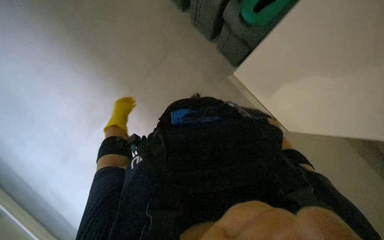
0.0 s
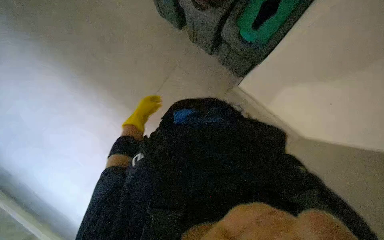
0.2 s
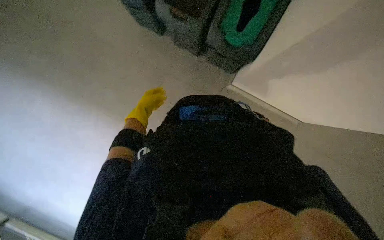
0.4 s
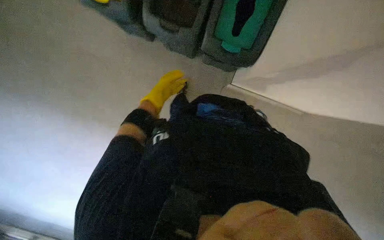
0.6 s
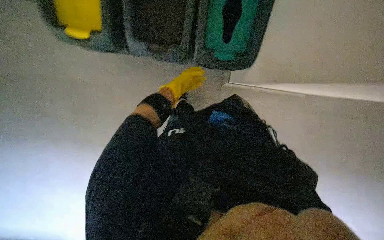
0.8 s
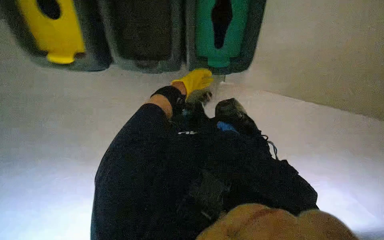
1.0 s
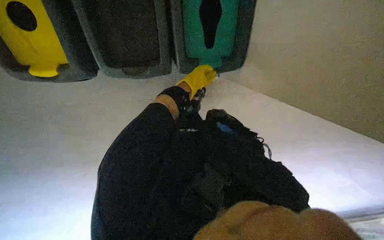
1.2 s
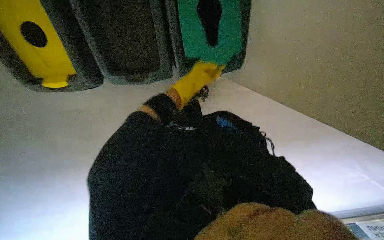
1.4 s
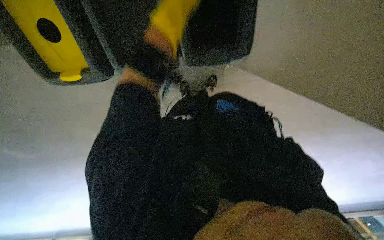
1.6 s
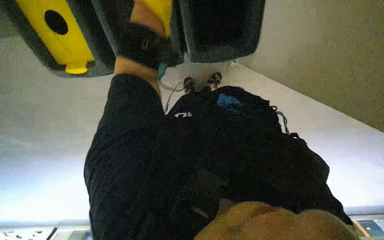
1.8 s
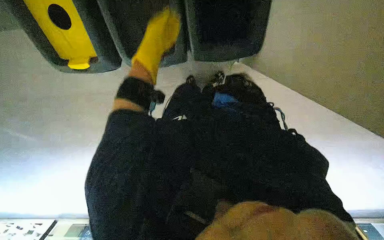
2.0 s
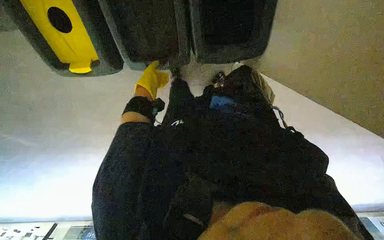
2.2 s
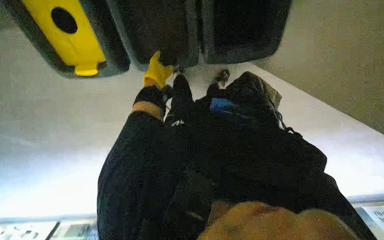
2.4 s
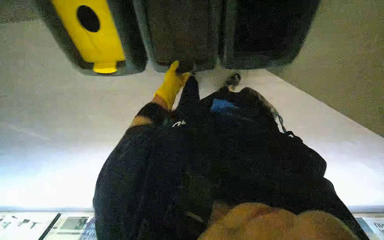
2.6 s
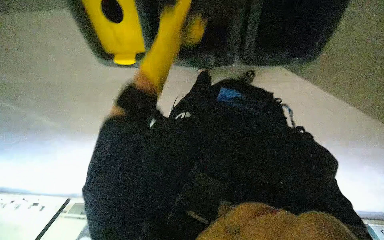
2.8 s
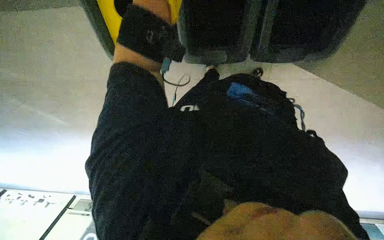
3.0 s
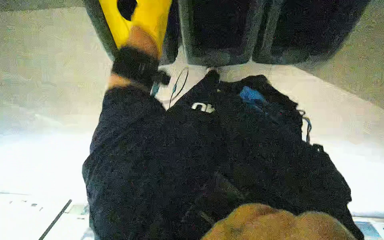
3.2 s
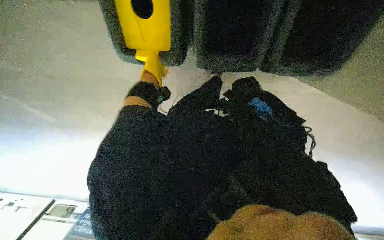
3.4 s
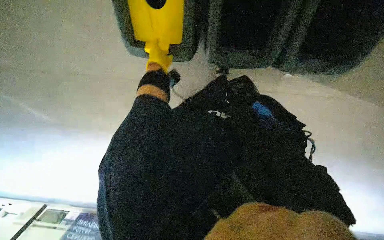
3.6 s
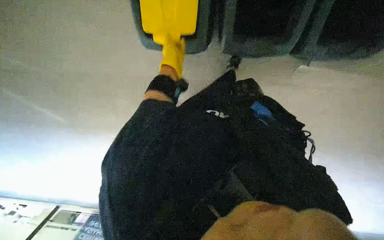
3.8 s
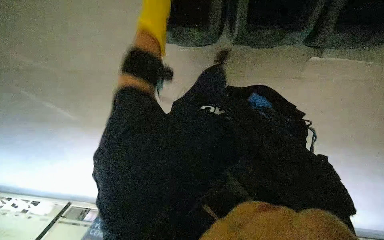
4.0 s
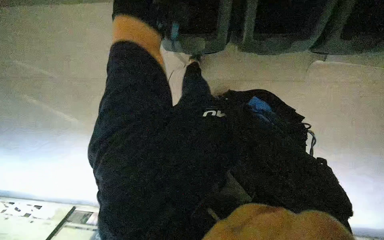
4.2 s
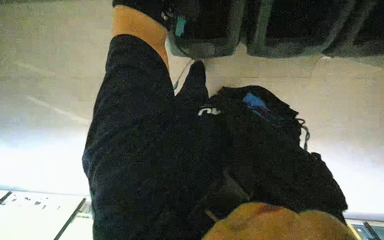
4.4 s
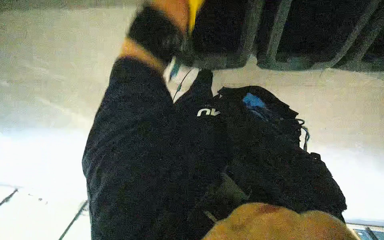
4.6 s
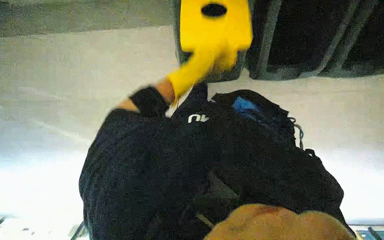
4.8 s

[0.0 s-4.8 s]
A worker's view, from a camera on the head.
Job: managing trash.
The whole recording: Emptying trash and recycling bins. The worker empties contents from multiple trash and recycling bins into a large trash bag.
0.0 to 1.6 s: The camera travels some 40 cm. The view tilts roughly 15 degrees downward. Everything in view rotates about 30 degrees counterclockwise.

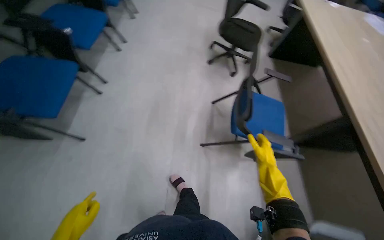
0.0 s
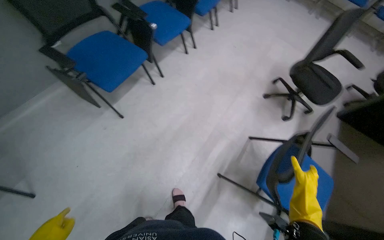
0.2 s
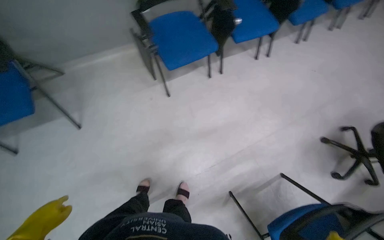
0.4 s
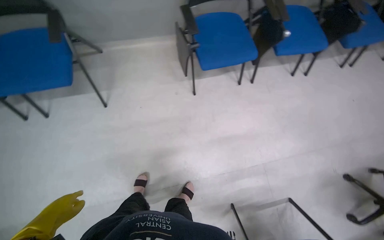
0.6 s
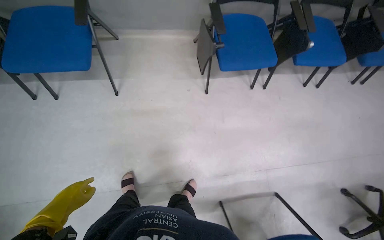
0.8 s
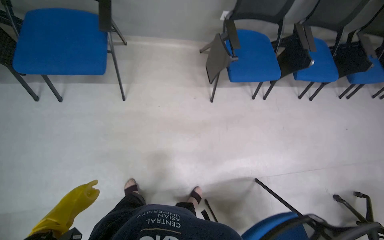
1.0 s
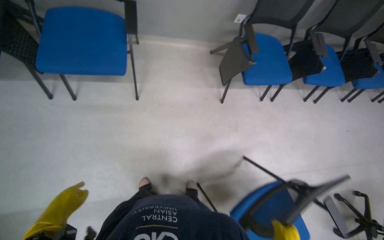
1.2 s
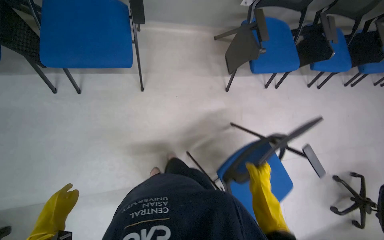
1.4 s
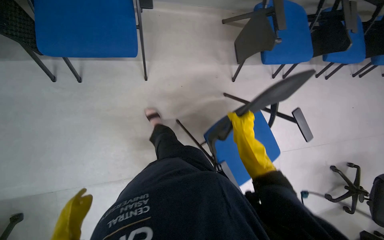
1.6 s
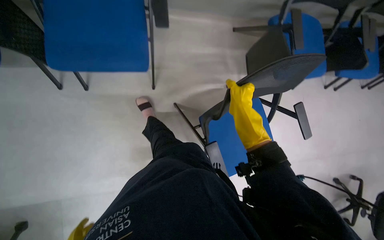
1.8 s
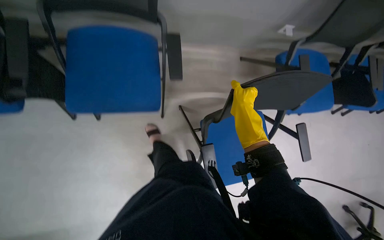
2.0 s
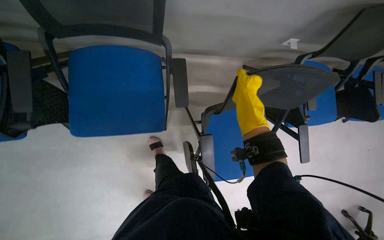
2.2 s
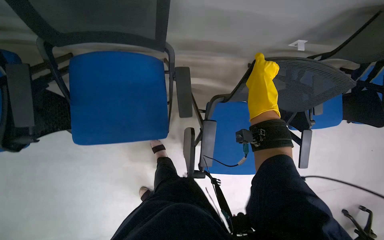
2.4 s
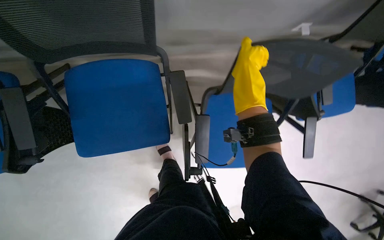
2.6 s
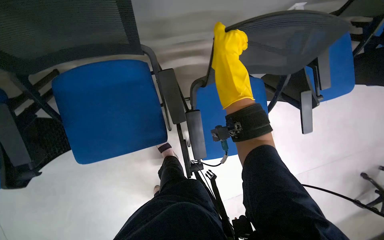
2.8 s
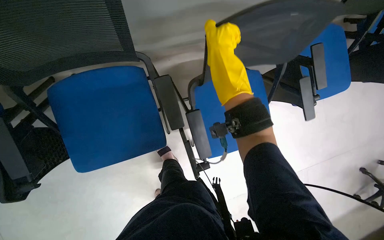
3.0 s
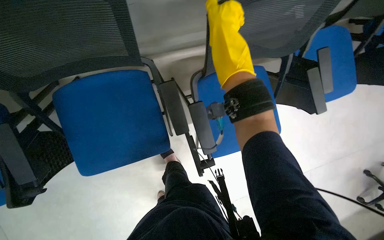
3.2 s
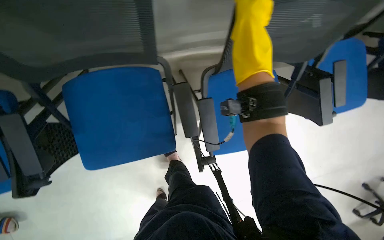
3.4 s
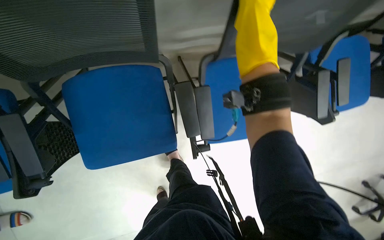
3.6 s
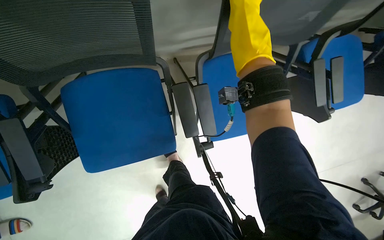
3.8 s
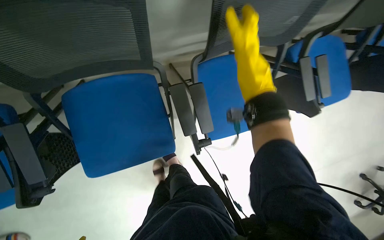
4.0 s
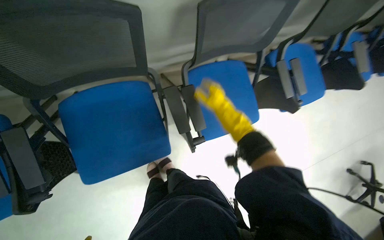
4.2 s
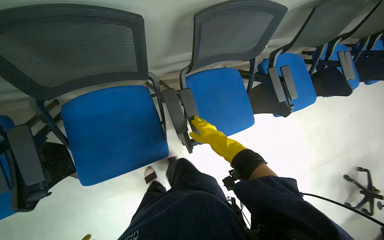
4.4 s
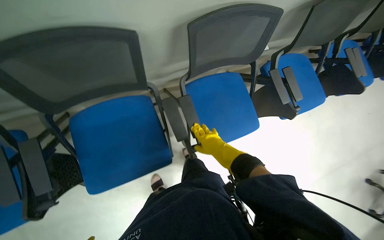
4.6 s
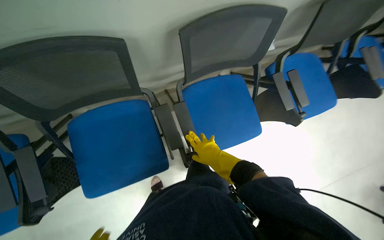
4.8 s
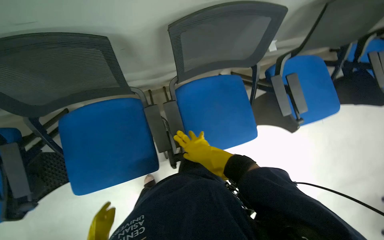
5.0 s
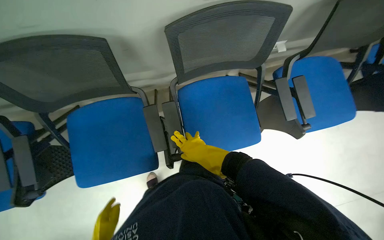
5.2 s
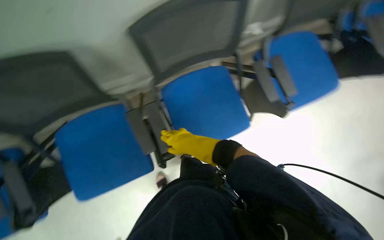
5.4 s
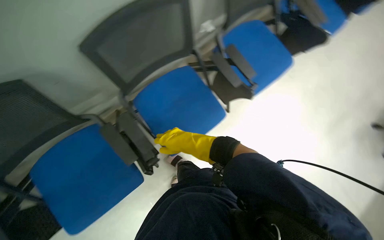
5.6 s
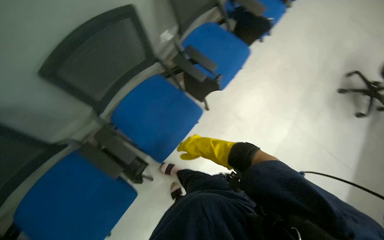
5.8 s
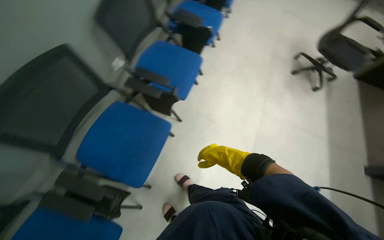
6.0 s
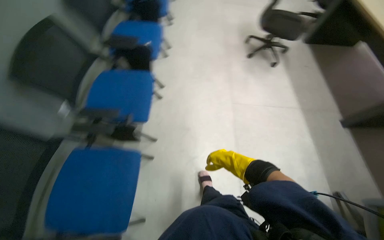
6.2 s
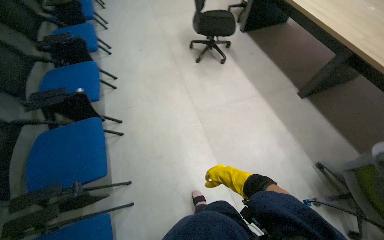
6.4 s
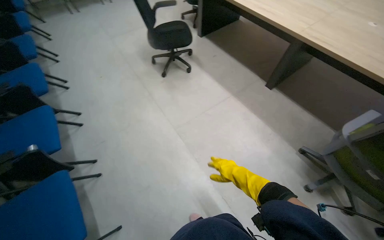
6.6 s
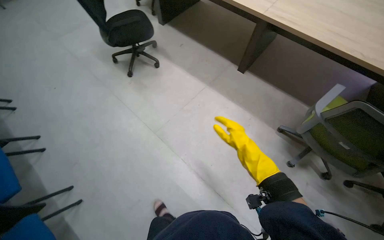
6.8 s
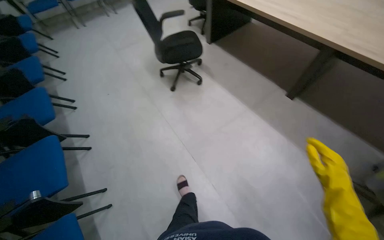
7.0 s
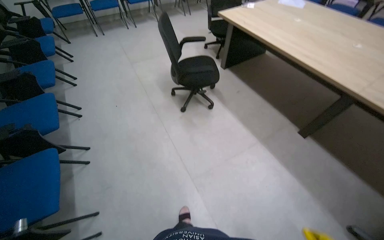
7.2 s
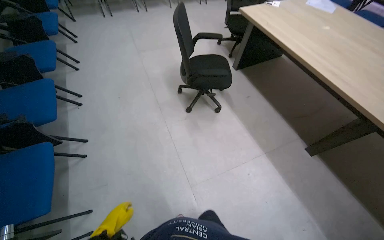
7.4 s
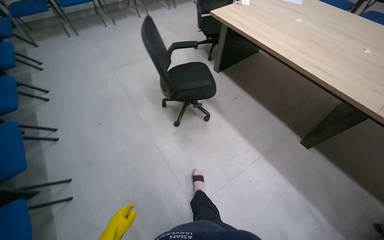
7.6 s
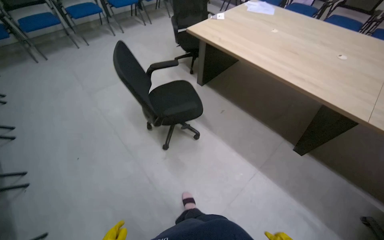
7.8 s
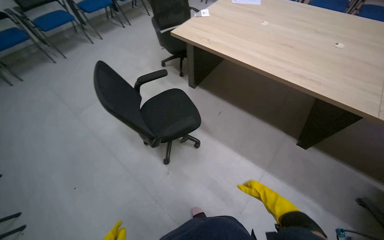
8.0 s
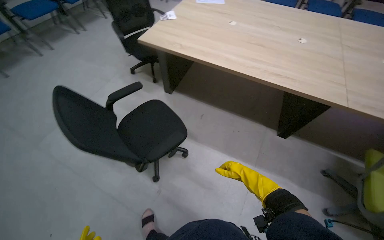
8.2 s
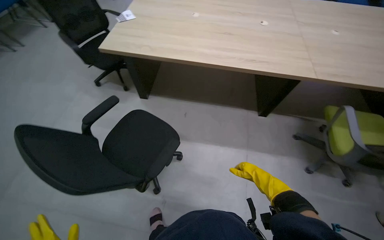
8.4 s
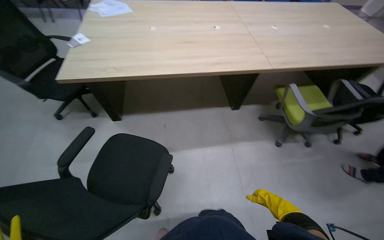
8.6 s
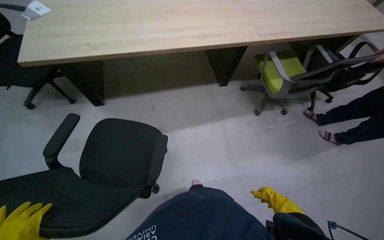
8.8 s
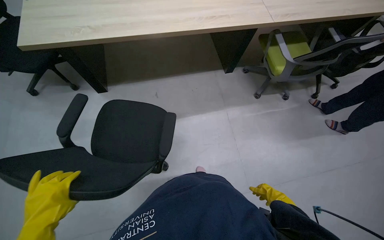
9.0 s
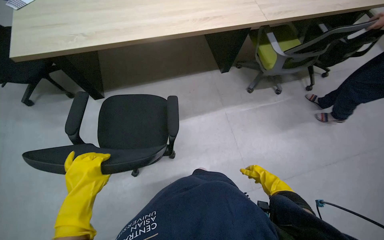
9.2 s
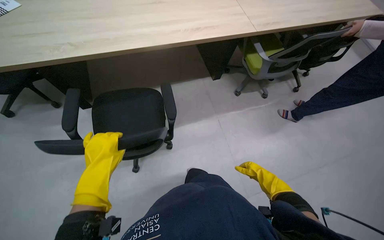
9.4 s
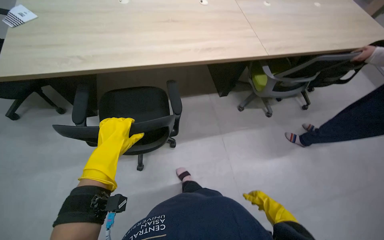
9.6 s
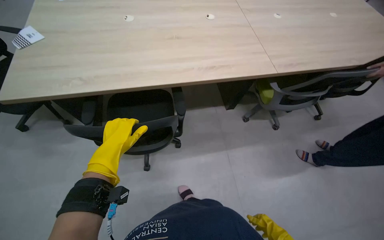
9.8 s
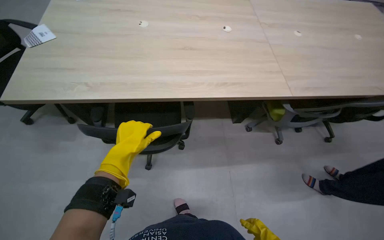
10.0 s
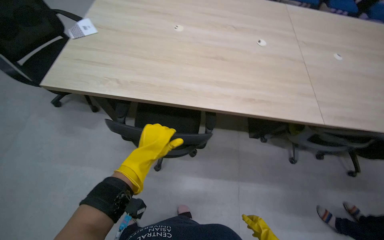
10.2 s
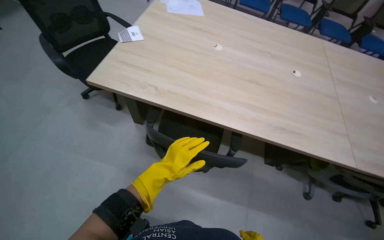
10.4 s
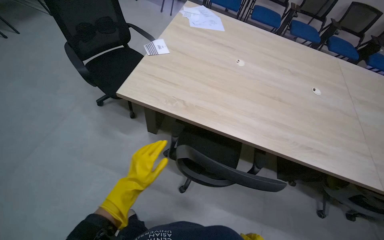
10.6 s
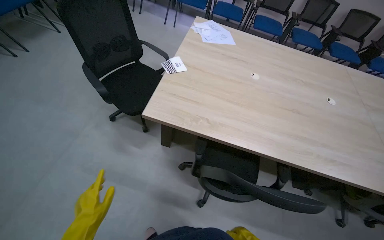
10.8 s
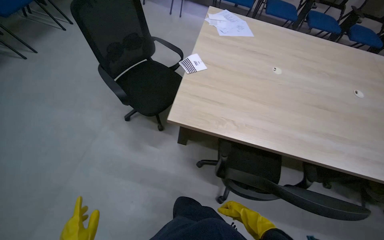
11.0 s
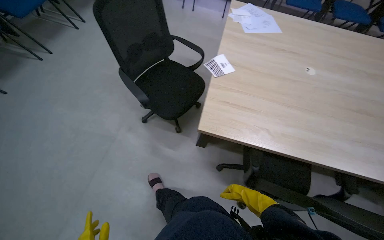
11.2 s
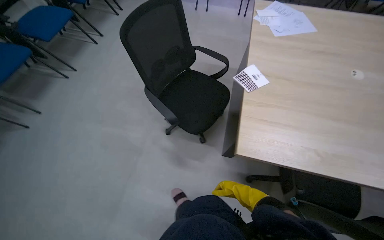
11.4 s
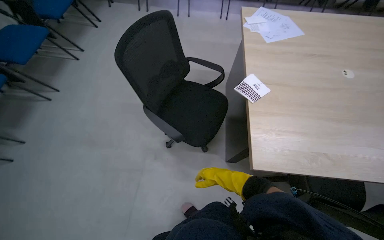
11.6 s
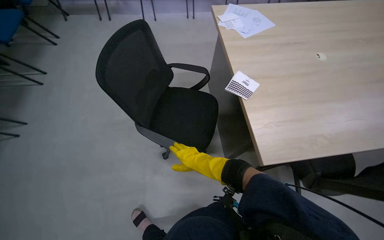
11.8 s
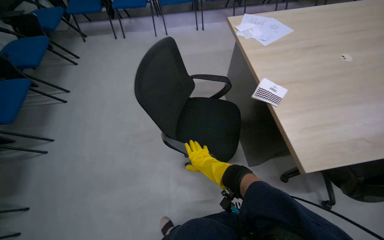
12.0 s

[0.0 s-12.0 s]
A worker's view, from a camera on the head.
Job: organizing items.
The whole recording: Arranging chairs in meeting room. The worker moves and arranges chairs around the meeting room table.
0.0 to 1.6 s: The camera travels about 60 cm. The head turns to the left by about 80 degrees. The wearer looks approximately 15 degrees further downward.
1.6 to 3.0 s: The camera travels about 60 cm.
3.0 to 4.4 s: The right hand heads down the picture and farther from the camera, covering about 25 cm.
4.4 to 6.0 s: The head travels roughly 50 cm. Everything in view rotates approximately 50 degrees counterclockwise.
6.0 to 7.6 s: The camera travels some 1 m. The wearer's head swings approximately 55 degrees to the right.
7.6 to 9.0 s: The camera is carried roughly 80 cm. The head rotates some 70 degrees to the right. The view tips downward by roughly 15 degrees.
9.0 to 10.4 s: The head rotates approximately 30 degrees to the left. The wearer looks approximately 15 degrees further upward.
10.4 to 12.0 s: The head travels about 1 m. The scene rotates counterclockwise by about 25 degrees.

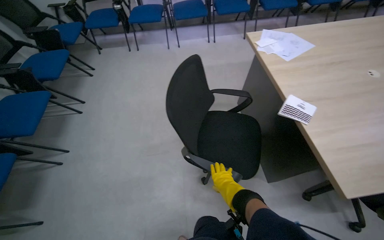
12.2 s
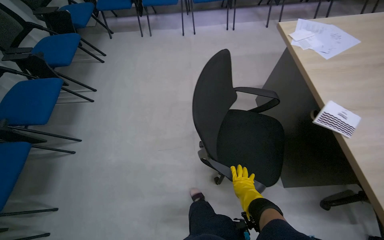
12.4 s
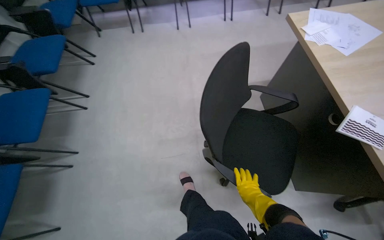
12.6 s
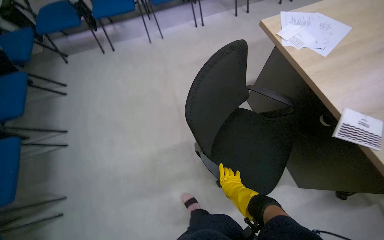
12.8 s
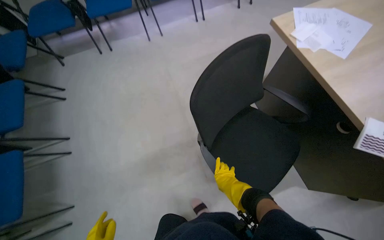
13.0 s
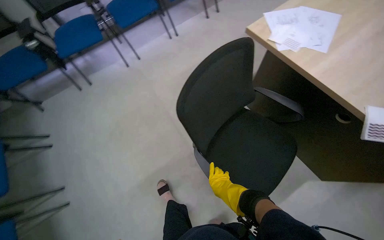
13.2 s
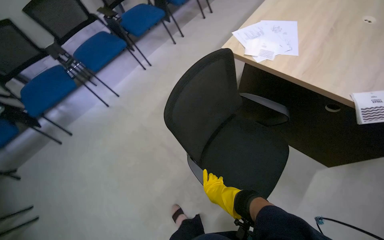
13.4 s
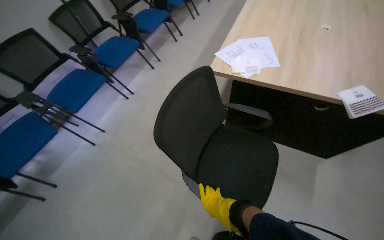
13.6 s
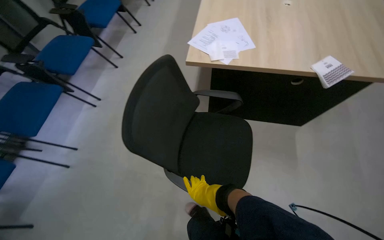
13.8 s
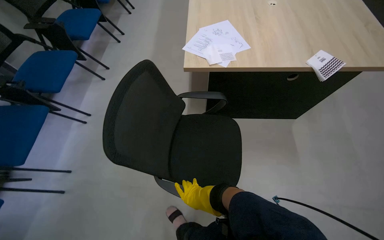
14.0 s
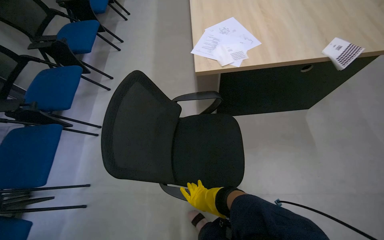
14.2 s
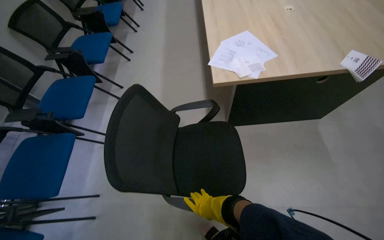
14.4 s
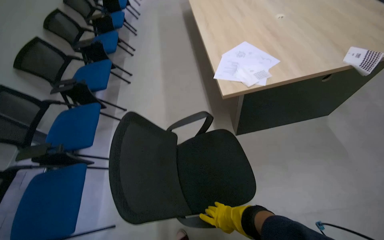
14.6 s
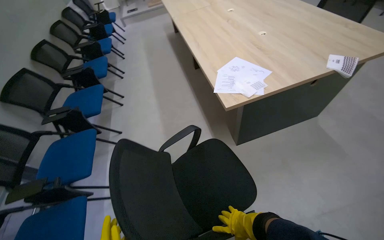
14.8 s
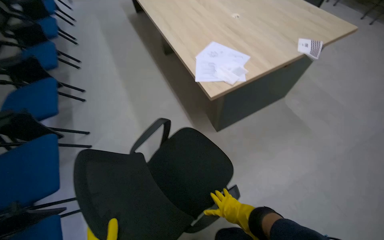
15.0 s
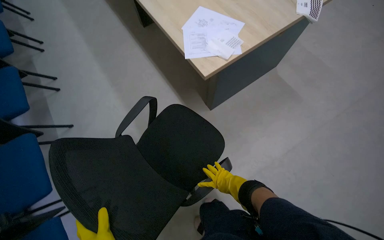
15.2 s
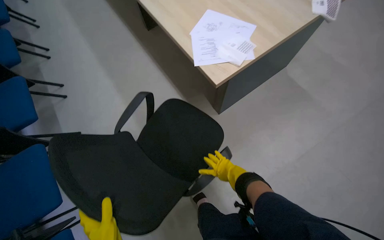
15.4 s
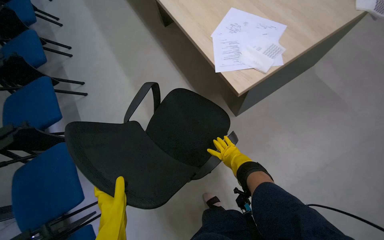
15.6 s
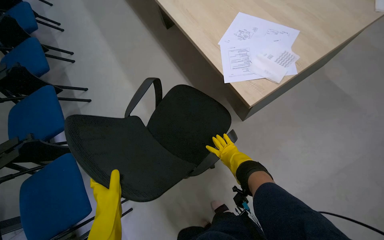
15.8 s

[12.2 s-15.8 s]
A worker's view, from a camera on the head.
Job: organizing items.
The whole recording: Arranging chairs in meeting room. The worker moves and arranges chairs around the meeting room table.
12.2 to 14.0 s: The camera travels about 1 m. The wearer looks some 80 degrees further to the right.
14.0 to 15.8 s: The head travels roughly 60 cm. The wearer's head swings some 35 degrees to the right.
